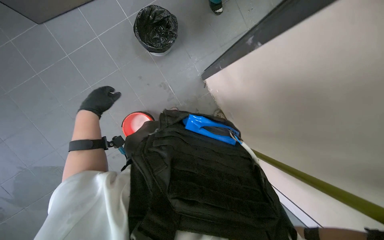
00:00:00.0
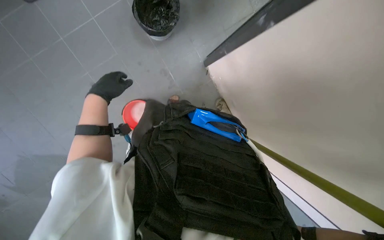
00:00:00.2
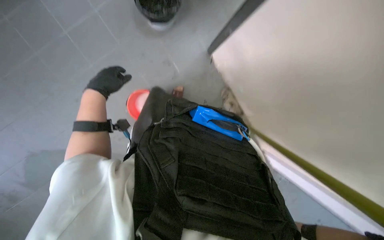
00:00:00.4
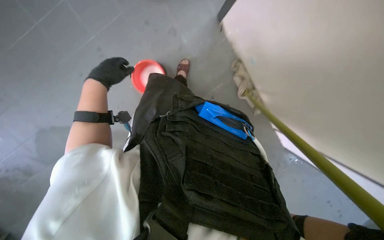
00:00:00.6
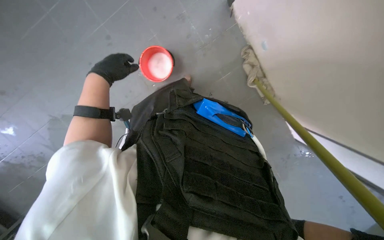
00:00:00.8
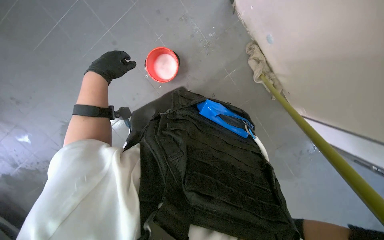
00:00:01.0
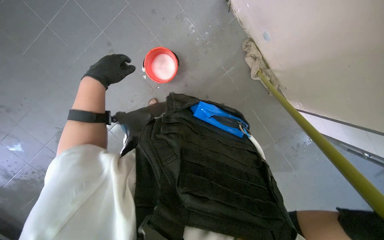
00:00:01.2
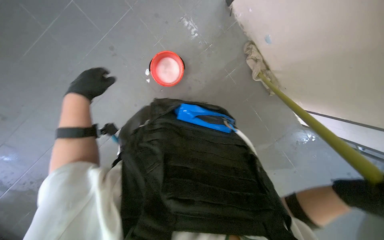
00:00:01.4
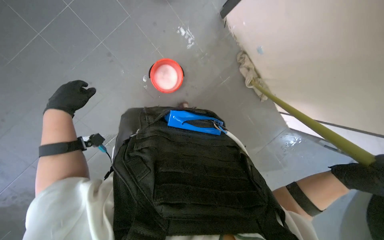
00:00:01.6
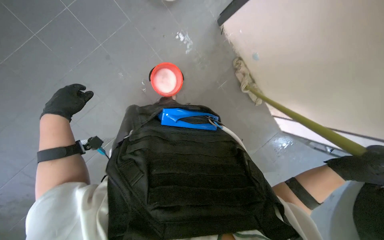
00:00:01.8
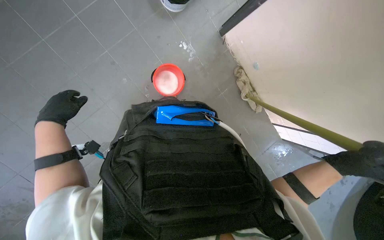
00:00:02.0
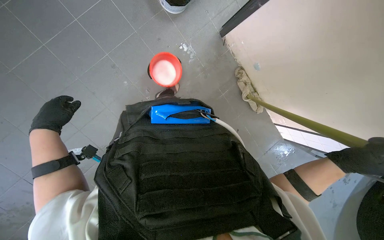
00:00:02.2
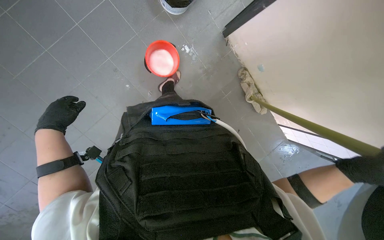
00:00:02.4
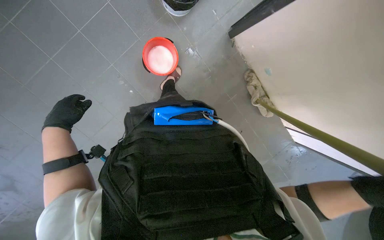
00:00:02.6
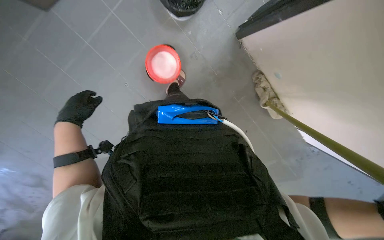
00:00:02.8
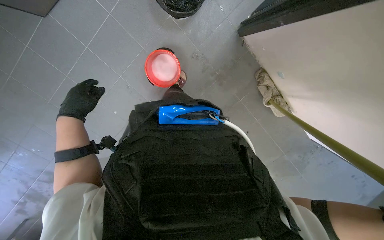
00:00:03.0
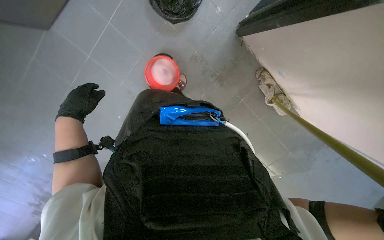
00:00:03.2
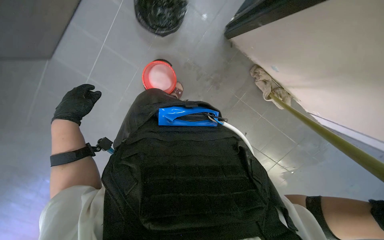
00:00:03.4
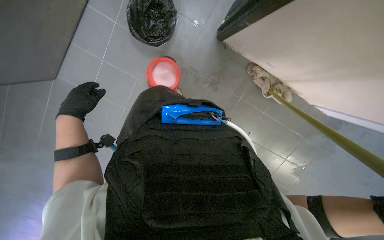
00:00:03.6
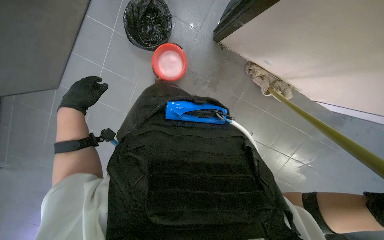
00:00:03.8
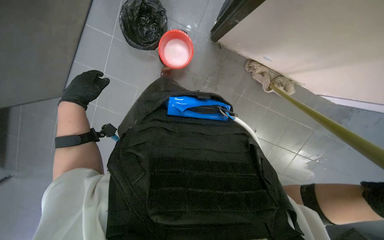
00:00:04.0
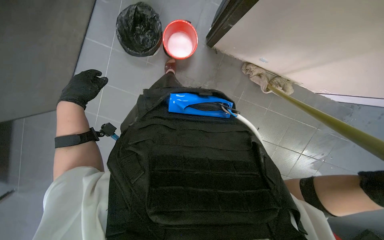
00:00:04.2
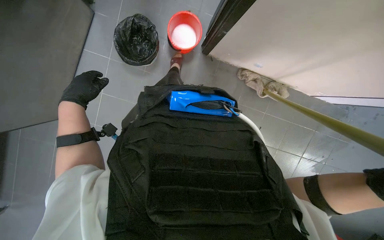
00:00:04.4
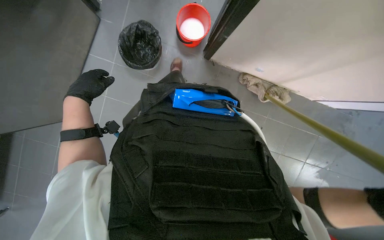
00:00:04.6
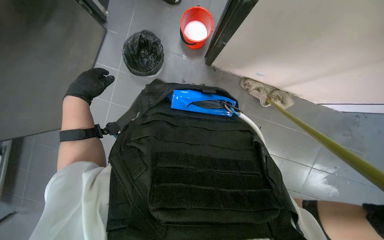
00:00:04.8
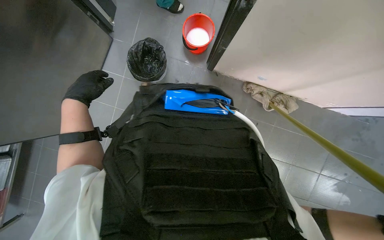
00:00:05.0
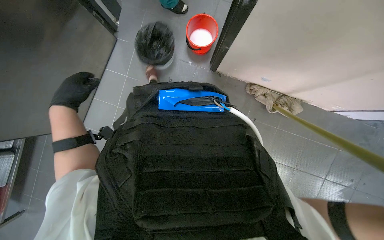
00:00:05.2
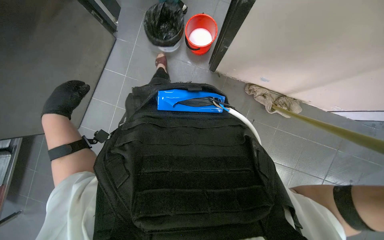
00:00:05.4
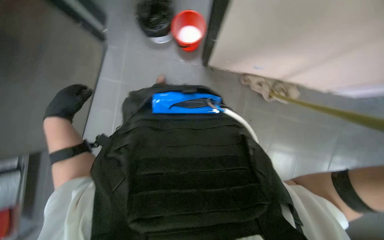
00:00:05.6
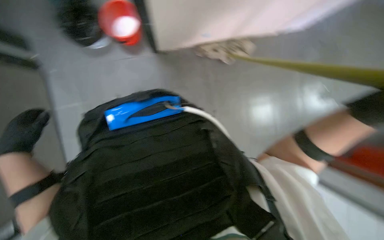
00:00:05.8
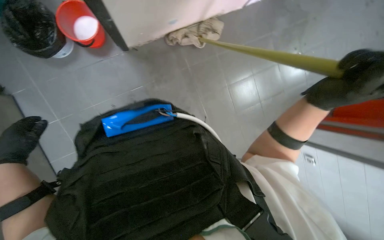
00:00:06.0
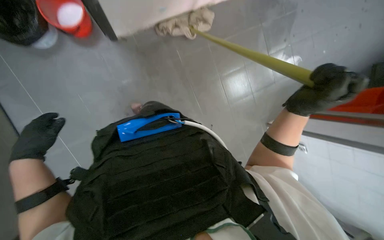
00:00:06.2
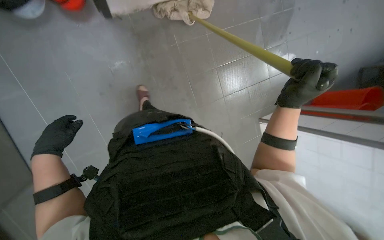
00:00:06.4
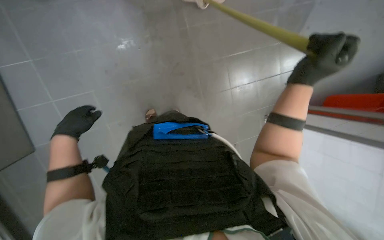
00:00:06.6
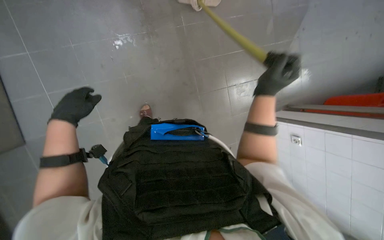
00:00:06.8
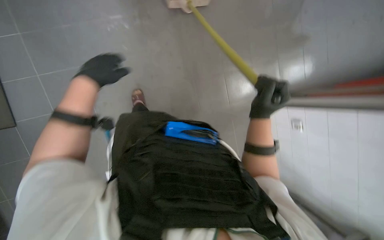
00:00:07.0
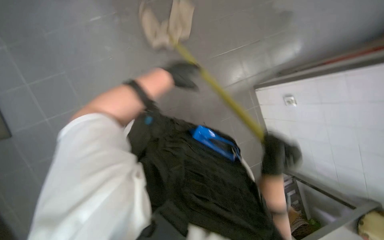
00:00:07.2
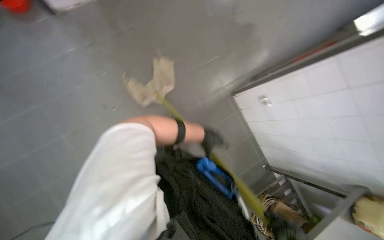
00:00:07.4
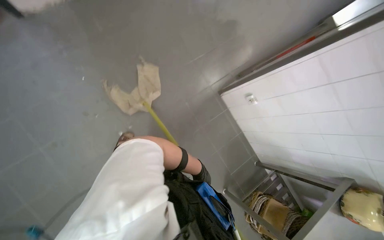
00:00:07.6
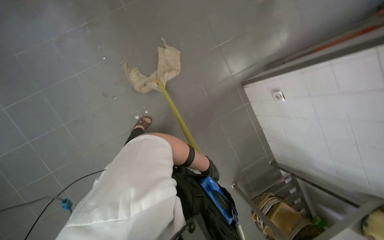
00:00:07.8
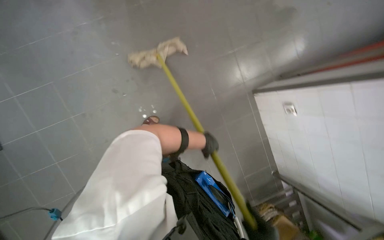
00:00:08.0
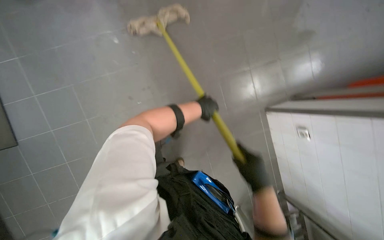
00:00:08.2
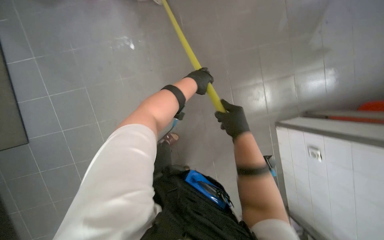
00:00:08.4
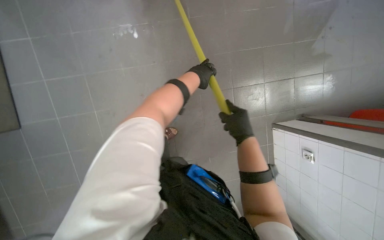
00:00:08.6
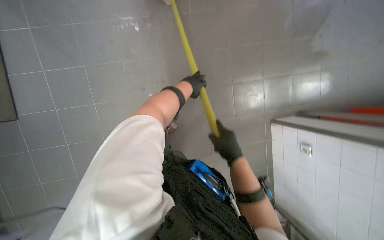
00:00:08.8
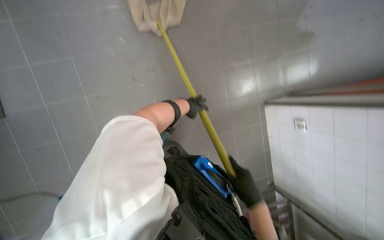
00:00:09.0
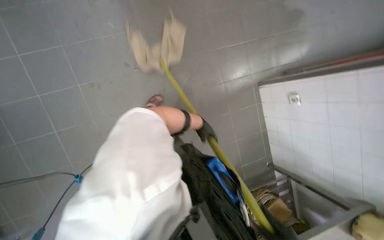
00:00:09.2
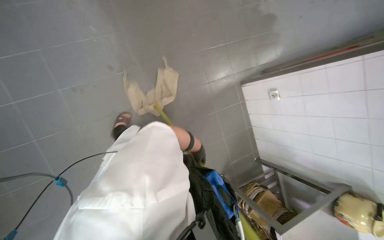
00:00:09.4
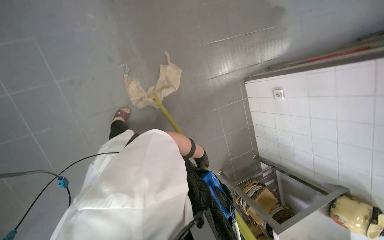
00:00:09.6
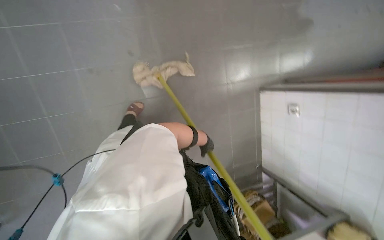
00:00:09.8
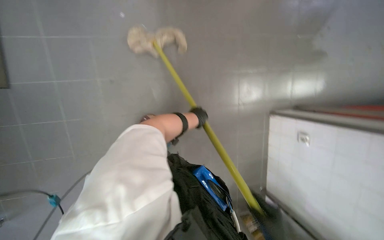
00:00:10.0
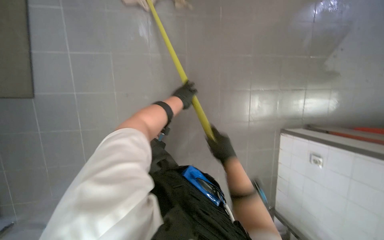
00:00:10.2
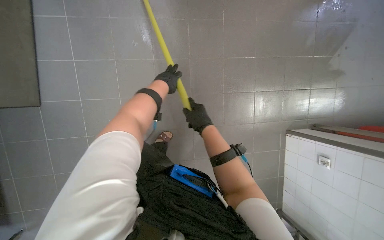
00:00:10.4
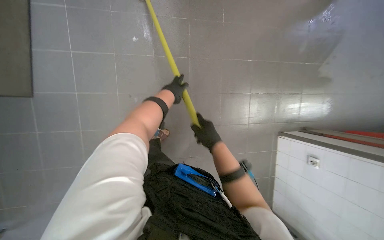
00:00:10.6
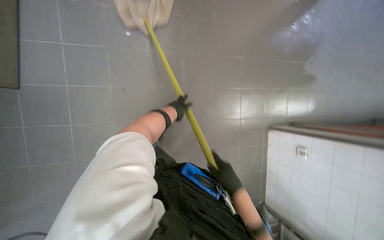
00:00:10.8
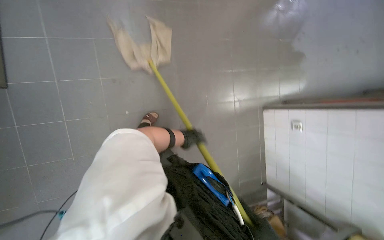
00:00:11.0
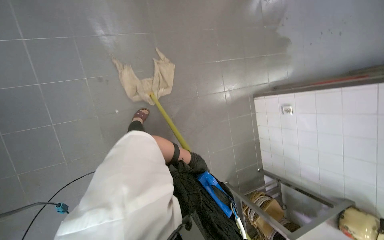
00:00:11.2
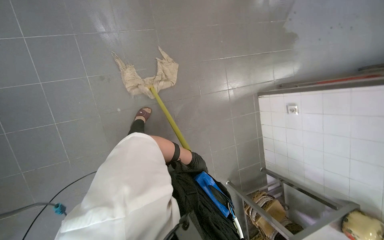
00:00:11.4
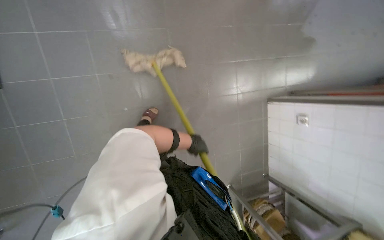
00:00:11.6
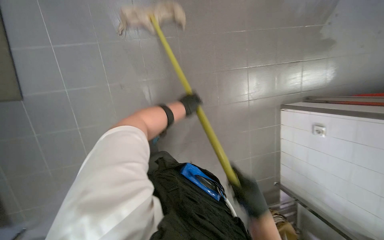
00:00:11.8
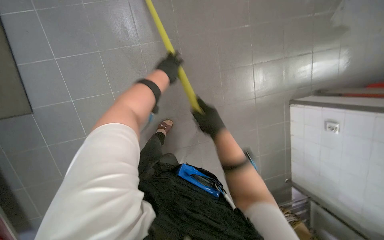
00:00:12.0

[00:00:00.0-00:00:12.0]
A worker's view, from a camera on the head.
Job: mopping floor.
The whole recording: Mopping kitchen floor. The worker mops the kitchen floor, periodically wringing out the mop head.
00:00:00.0 to 00:00:01.6: The view tilts approximately 15 degrees downward.
00:00:04.4 to 00:00:06.0: The scene rotates counterclockwise by about 35 degrees.
00:00:06.0 to 00:00:07.6: The view tilts approximately 15 degrees downward.
00:00:07.6 to 00:00:09.0: The left hand shifts roughly 50 cm up the picture and to the left.

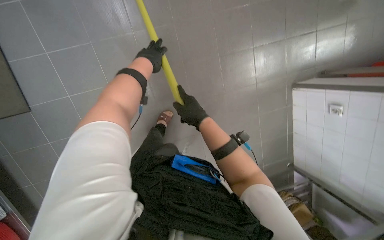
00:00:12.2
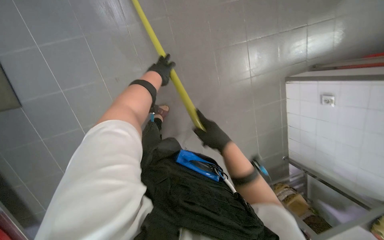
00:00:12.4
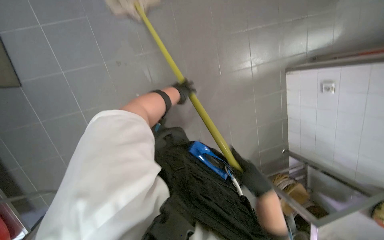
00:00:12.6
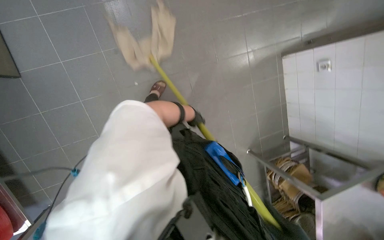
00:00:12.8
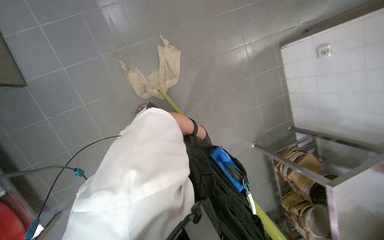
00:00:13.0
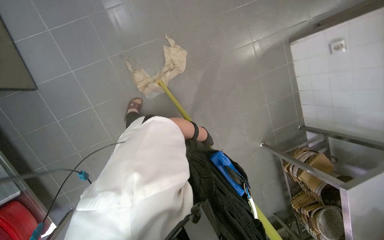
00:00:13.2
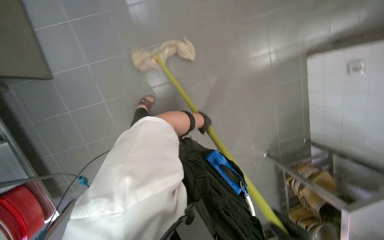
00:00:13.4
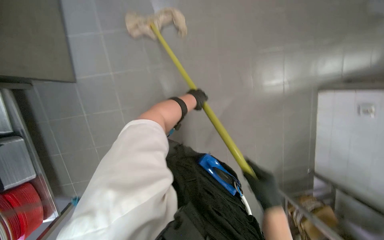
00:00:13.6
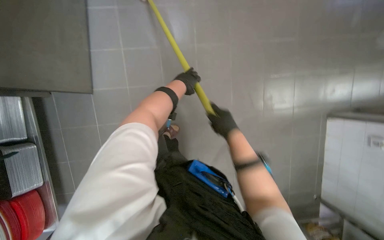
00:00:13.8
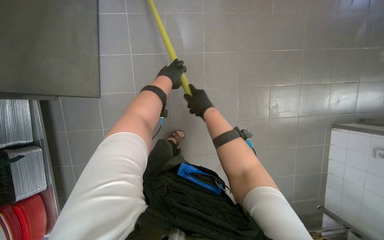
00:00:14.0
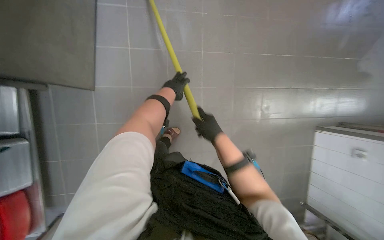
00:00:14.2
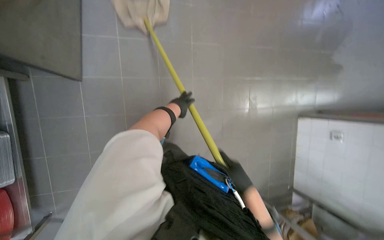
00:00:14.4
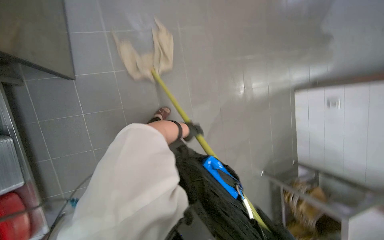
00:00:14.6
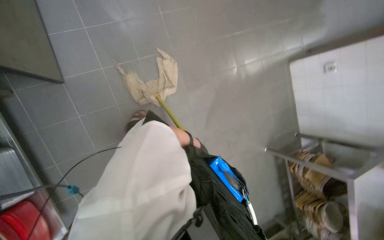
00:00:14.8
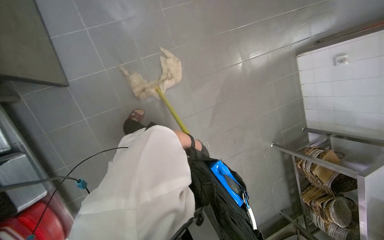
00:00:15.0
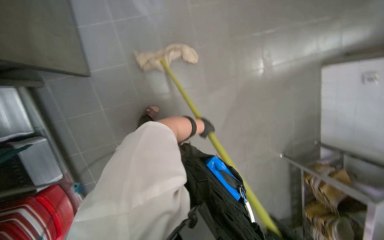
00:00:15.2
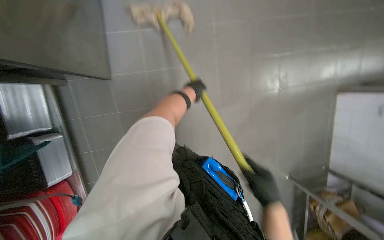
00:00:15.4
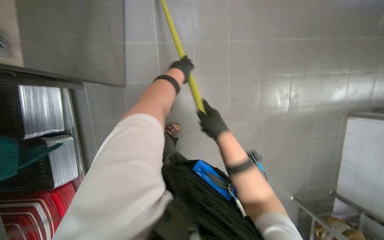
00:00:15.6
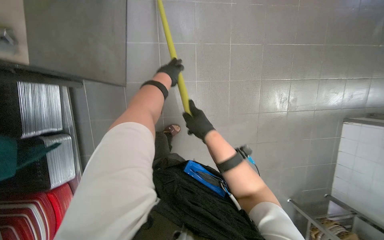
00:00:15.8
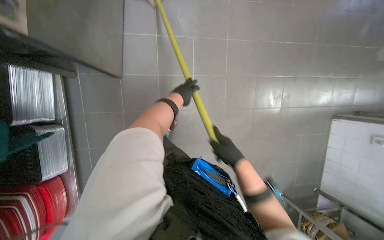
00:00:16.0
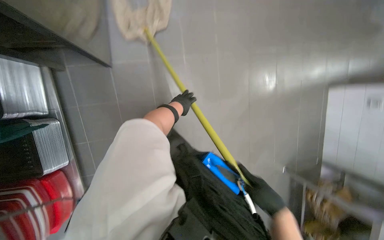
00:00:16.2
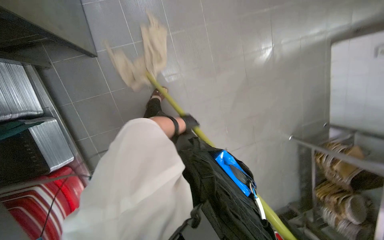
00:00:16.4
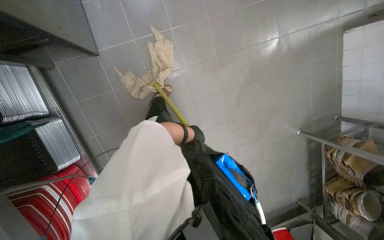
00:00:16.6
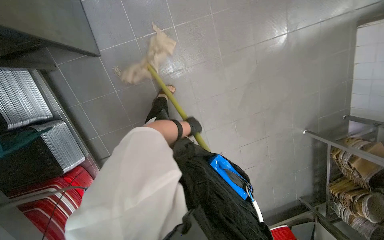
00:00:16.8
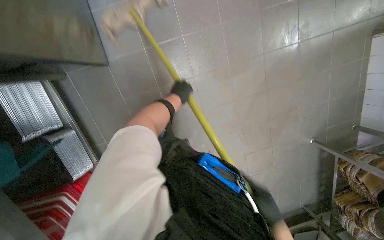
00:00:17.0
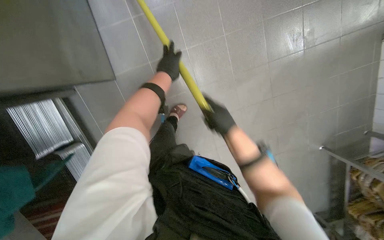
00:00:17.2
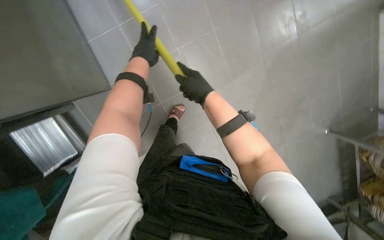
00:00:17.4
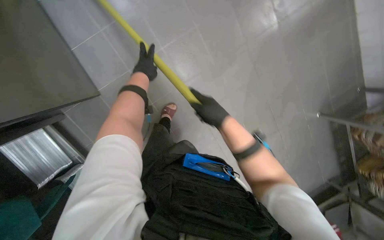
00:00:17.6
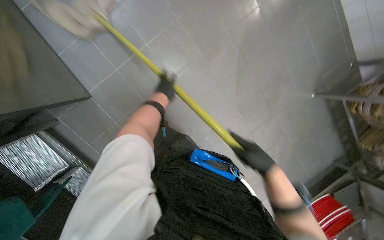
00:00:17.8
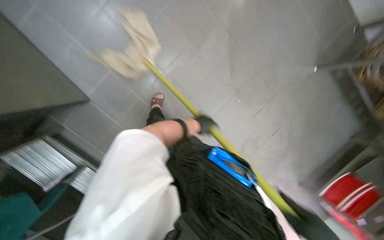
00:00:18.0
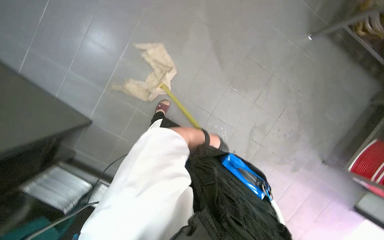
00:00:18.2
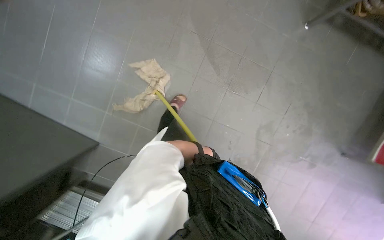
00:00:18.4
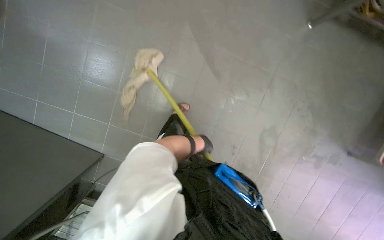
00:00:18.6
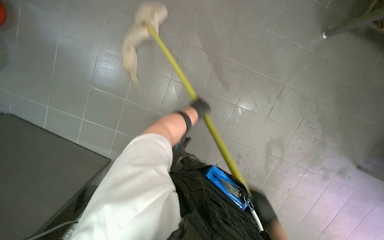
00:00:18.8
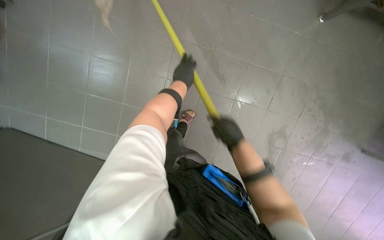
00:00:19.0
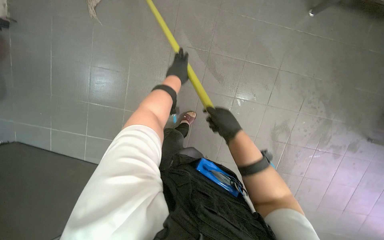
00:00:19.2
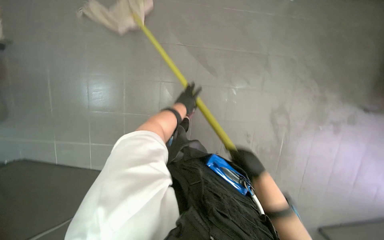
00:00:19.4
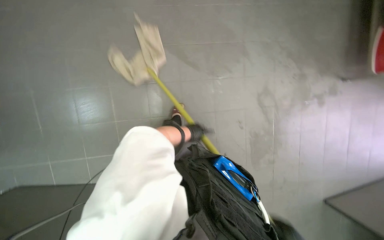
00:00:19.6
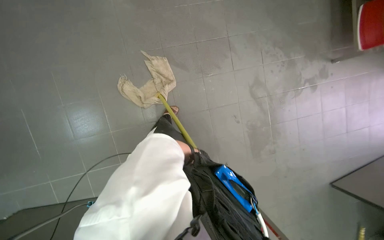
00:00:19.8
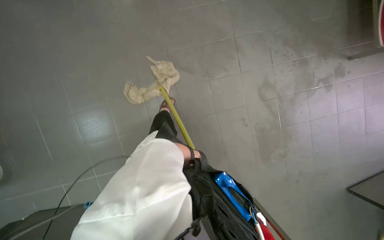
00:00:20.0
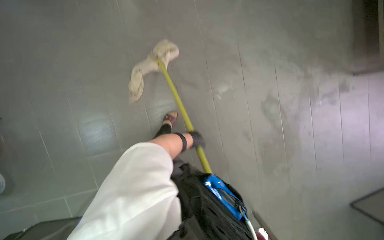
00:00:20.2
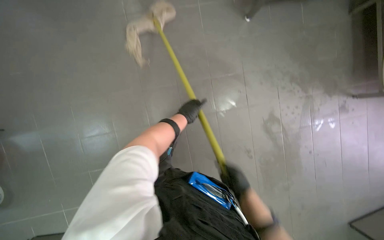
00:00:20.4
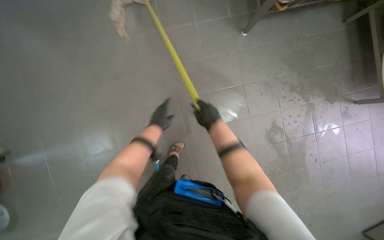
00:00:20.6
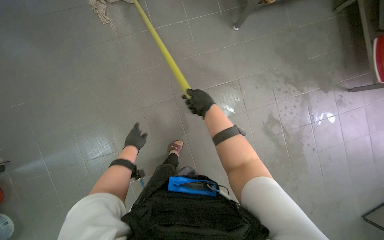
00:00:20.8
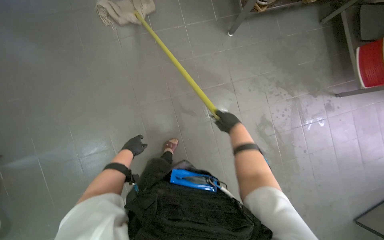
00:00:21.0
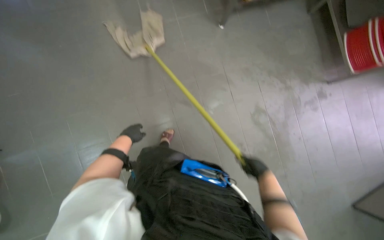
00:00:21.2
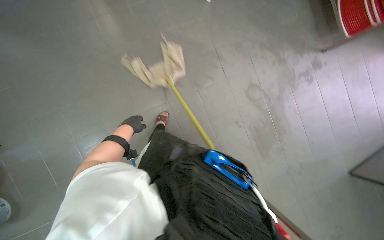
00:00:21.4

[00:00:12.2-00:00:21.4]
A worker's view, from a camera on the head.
Job: mopping floor.
The whole recording: Mopping kitchen floor. The worker mops the kitchen floor, periodically wringing out the mop head.
00:00:16.8 to 00:00:18.4: The camera sweeps to the left, by roughly 15 degrees. Everything in view rotates roughly 45 degrees counterclockwise.
00:00:18.4 to 00:00:19.8: The scene rotates counterclockwise by some 35 degrees.
00:00:19.8 to 00:00:21.4: The left hand shifts some 35 cm up the picture and to the left.
